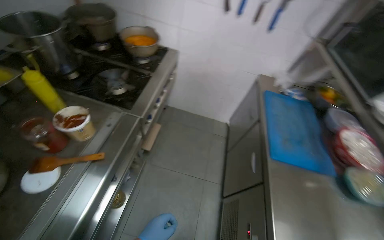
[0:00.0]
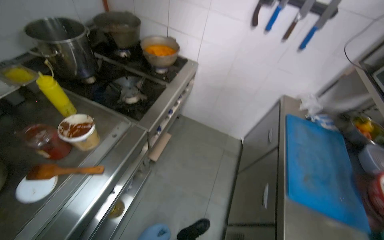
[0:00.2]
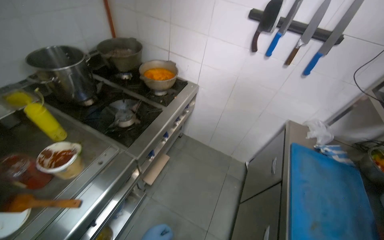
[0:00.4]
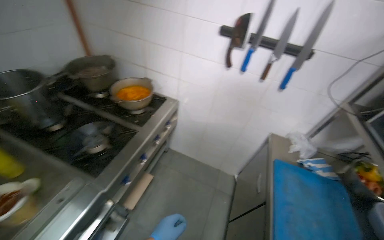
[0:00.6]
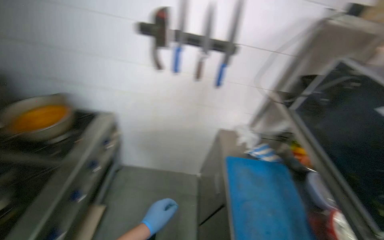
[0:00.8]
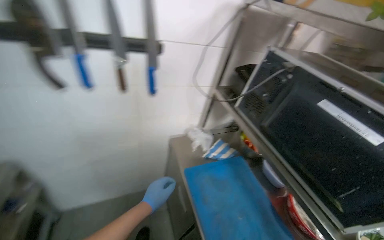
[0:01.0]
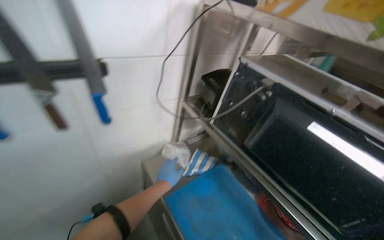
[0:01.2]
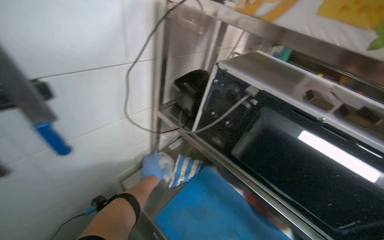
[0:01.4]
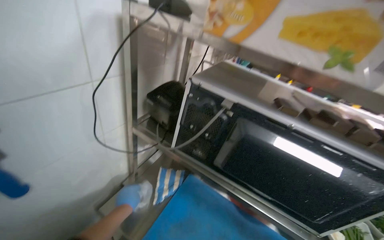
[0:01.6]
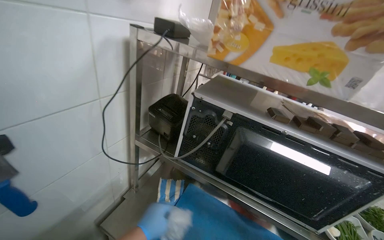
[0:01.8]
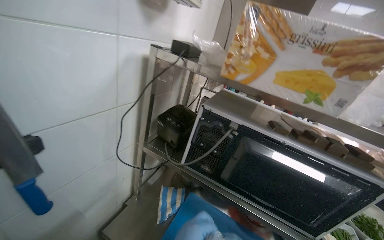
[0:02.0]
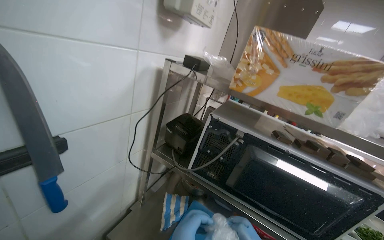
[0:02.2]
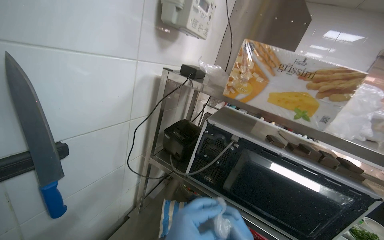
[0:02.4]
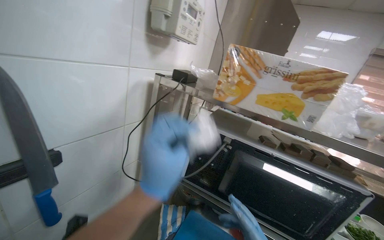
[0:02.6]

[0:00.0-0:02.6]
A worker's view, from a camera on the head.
Job: preparing food.
The whole recording: Weighing and portioning macaroni into bags. The worker separates macaroni from the plastic bag, weighs it on a scale, and portions it into smaller plastic bags.
0:00.0 to 0:01.2: The camera travels roughly 90 cm. The wearer's head swings approximately 45 degrees to the right.
0:01.2 to 0:02.6: The head rotates approximately 25 degrees to the right. The camera pitches upward, by some 15 degrees.

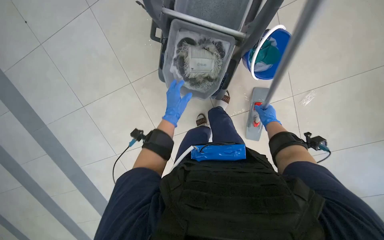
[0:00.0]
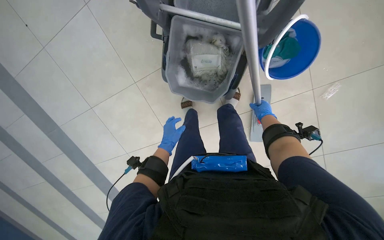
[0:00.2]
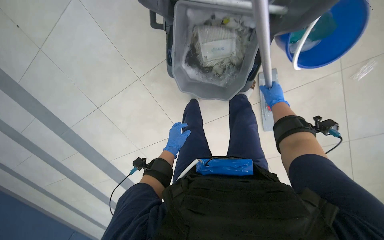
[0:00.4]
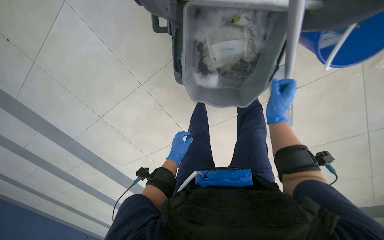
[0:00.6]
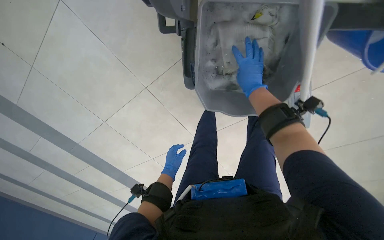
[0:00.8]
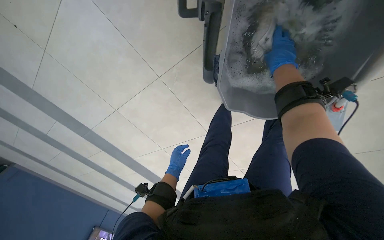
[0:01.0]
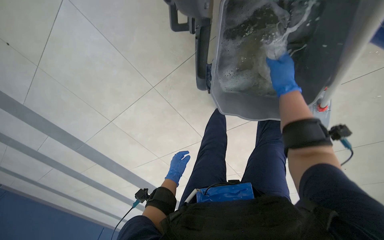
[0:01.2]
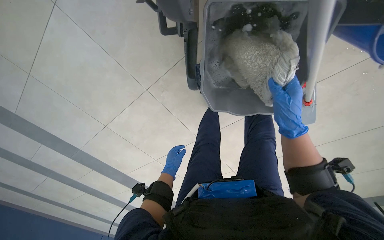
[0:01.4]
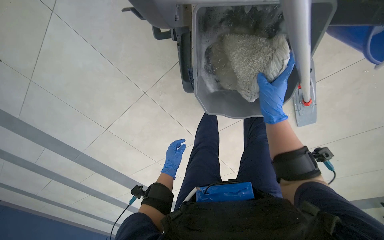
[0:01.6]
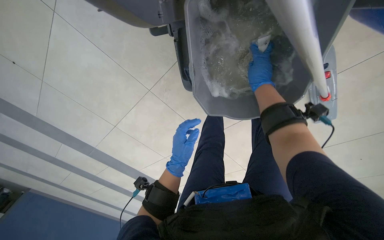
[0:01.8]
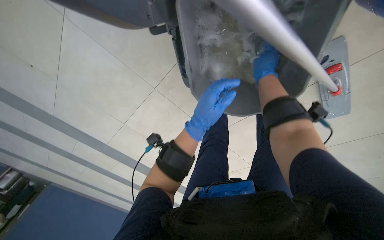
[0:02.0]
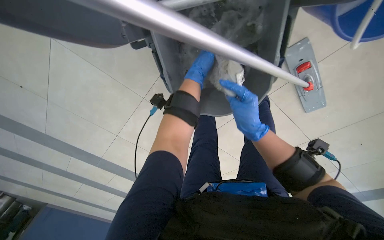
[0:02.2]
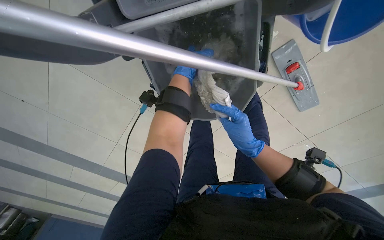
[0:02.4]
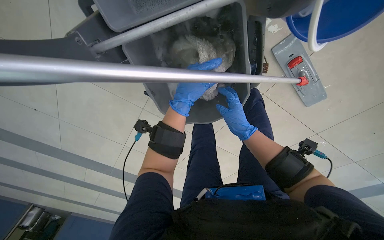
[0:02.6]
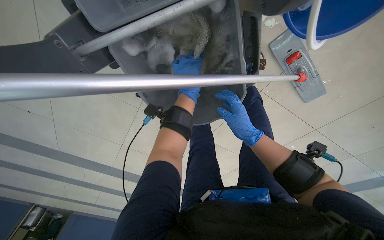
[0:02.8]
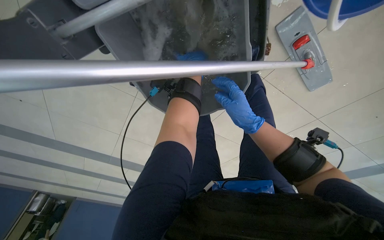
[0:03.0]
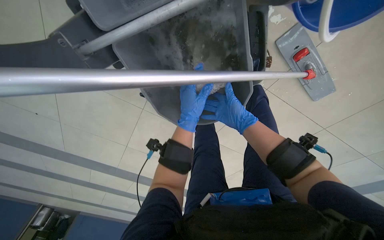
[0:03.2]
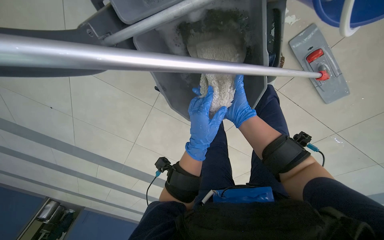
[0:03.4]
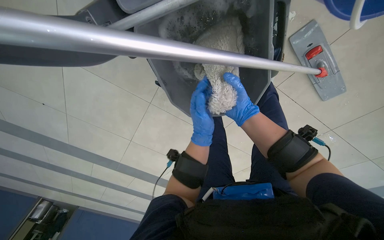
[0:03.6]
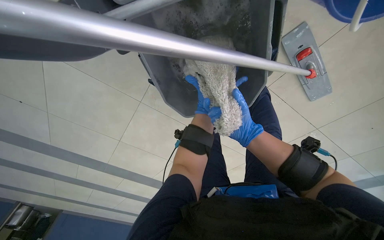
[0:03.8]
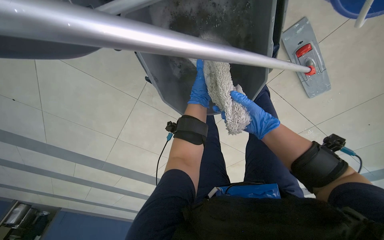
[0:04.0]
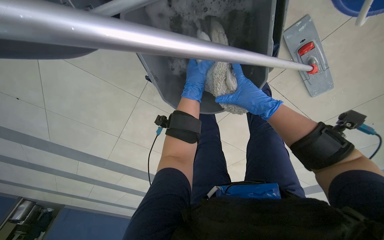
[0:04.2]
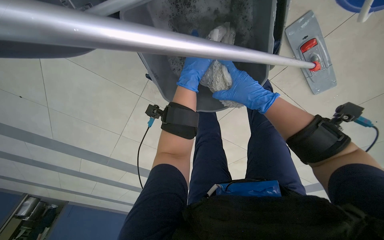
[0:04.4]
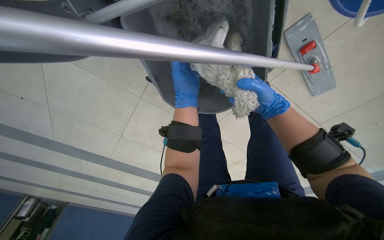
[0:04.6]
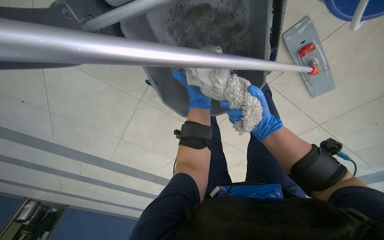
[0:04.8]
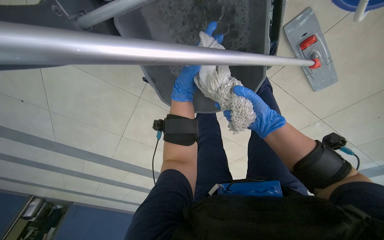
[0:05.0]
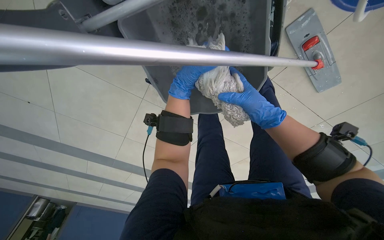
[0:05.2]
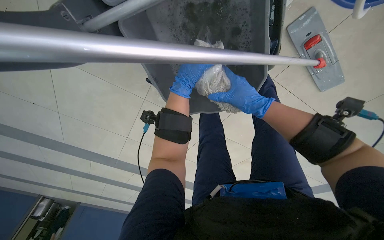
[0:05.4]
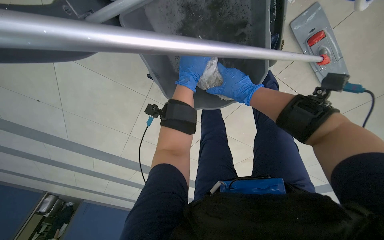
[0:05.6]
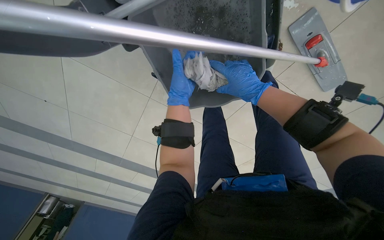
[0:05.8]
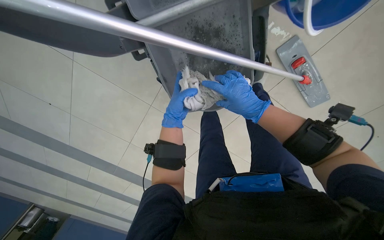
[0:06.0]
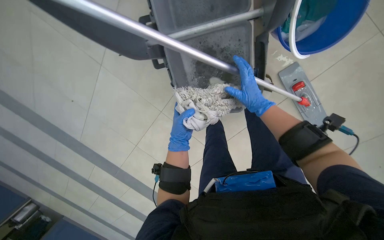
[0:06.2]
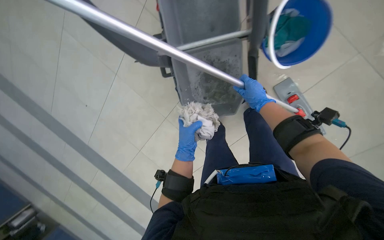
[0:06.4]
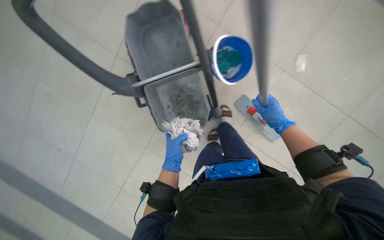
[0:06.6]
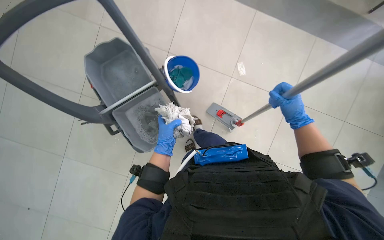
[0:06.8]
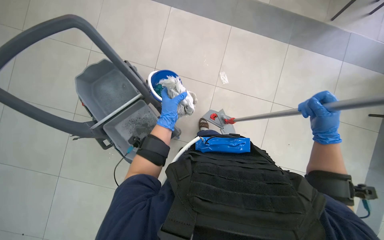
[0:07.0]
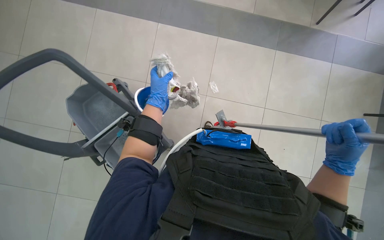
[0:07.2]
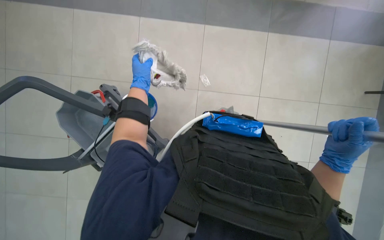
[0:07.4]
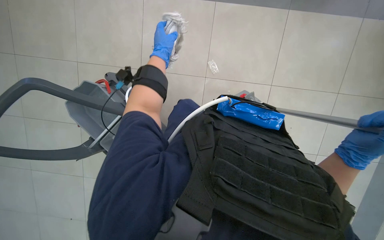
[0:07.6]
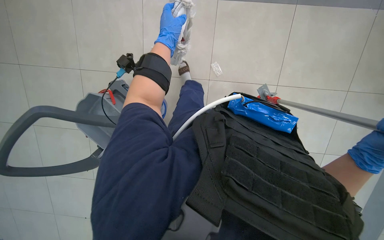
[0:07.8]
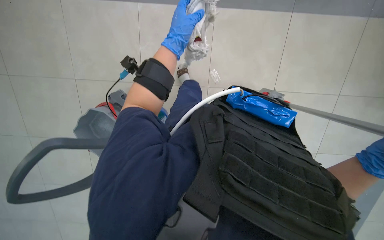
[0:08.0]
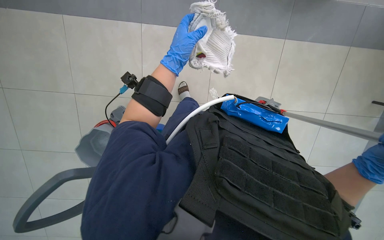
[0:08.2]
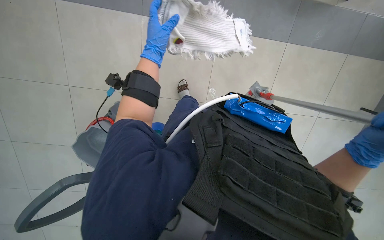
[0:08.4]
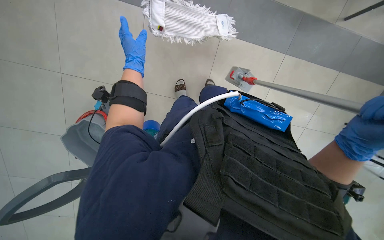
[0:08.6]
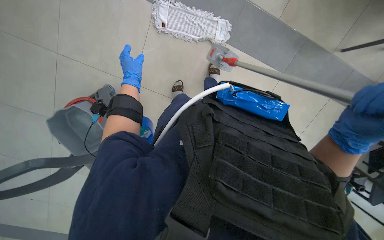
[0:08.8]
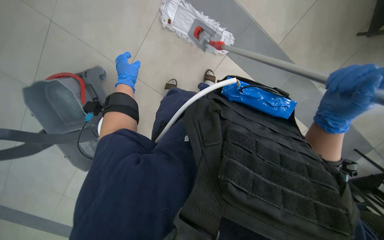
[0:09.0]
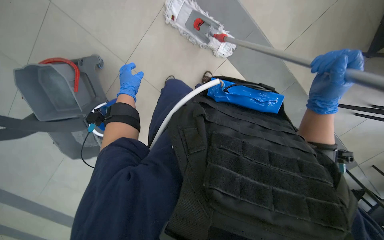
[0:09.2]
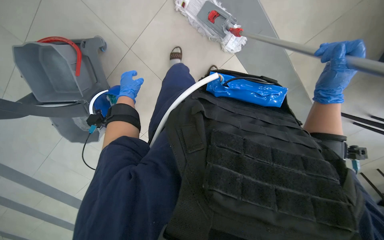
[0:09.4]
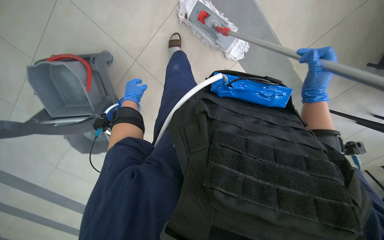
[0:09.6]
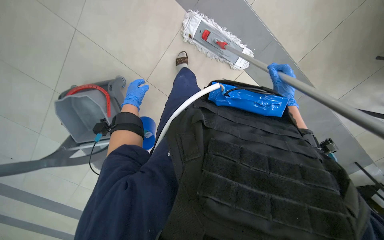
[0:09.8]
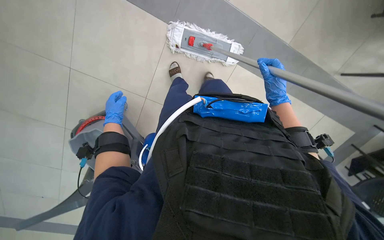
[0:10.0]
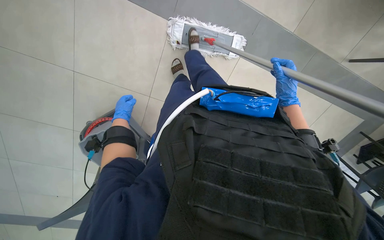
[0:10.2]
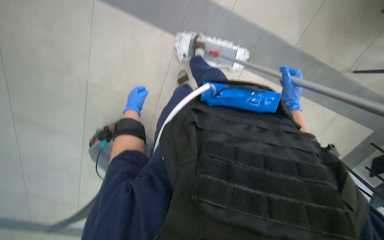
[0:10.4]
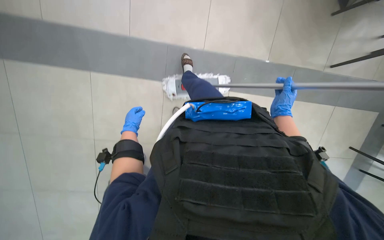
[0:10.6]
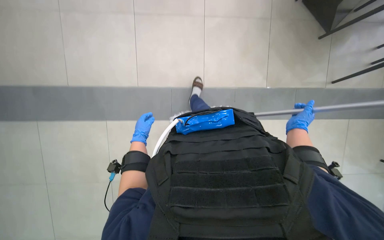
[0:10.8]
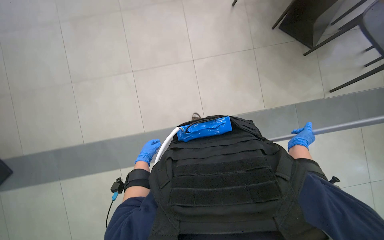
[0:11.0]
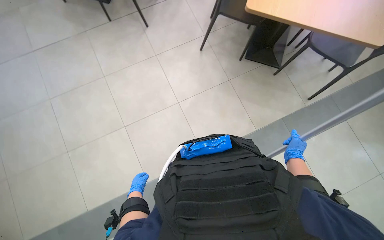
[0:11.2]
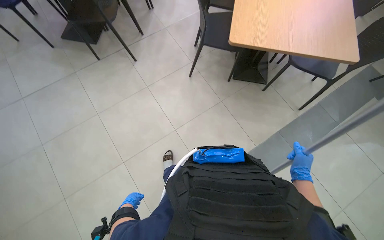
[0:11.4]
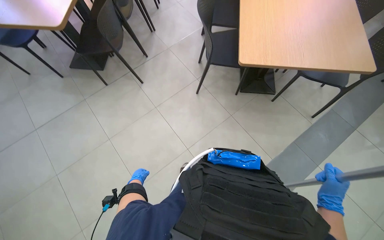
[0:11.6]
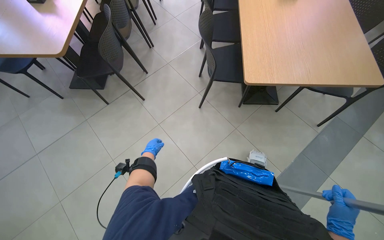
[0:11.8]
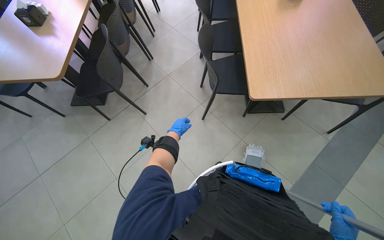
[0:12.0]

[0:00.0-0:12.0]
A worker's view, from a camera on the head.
Job: organizing items.
The whole recording: Moving chairs to clear area. The worker moves chairs to clear the area.
0:00.0 to 0:01.6: The right hand goes roughly 30 cm to the left.
0:01.6 to 0:03.0: The right hand travels up the picture and back again, some 15 cm each way. The left hand moves up and down the picture over some 35 cm, changing direction 2 times.
0:03.0 to 0:04.4: The right hand goes farther from the camera and returns, roughly 10 cm each way; the left hand moves nearer and farther over roughly 20 cm, changing direction 2 times.
0:04.4 to 0:06.0: The left hand swings nearer and farther, roughly 25 cm each way, with 4 reversals.
0:06.0 to 0:07.6: The left hand shifts approximately 25 cm up the picture, while the right hand heads nearer to the camera and to the right, covering some 20 cm.
0:07.6 to 0:09.0: The left hand heads down the picture and to the left, covering some 20 cm.
0:09.0 to 0:10.4: The right hand goes about 25 cm farther from the camera.
0:10.4 to 0:12.0: The view tips upward by some 40 degrees. The scene turns about 30 degrees counterclockwise in the picture.

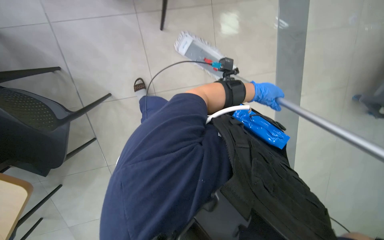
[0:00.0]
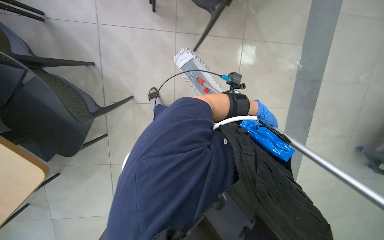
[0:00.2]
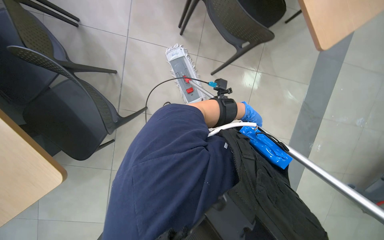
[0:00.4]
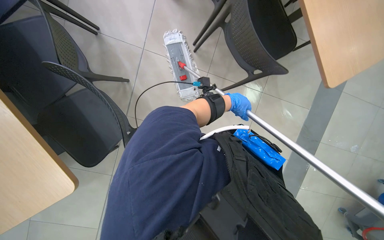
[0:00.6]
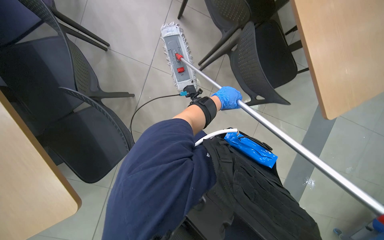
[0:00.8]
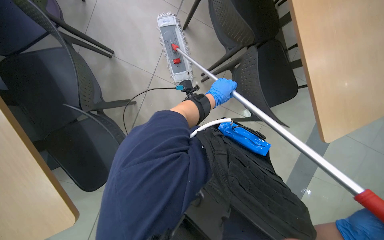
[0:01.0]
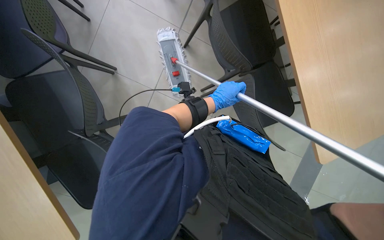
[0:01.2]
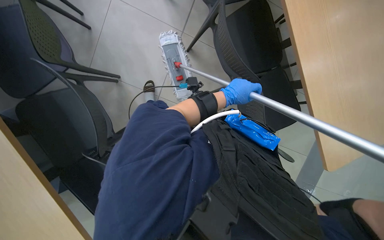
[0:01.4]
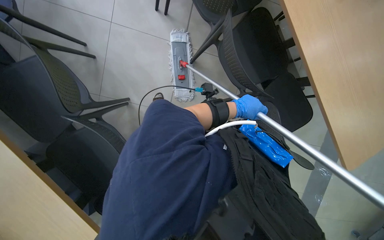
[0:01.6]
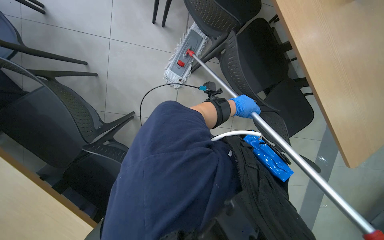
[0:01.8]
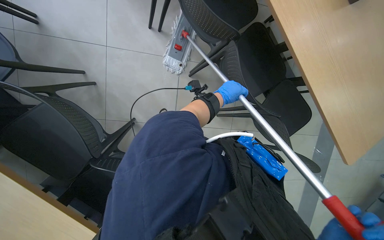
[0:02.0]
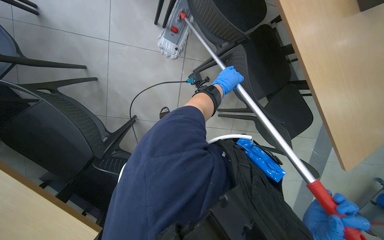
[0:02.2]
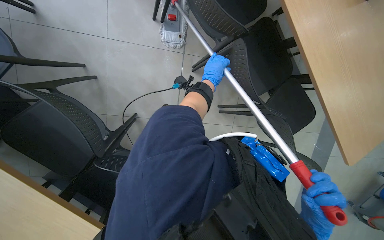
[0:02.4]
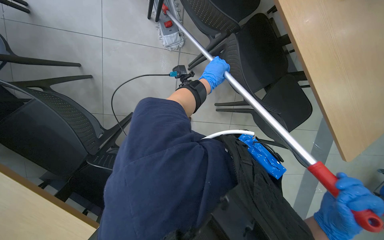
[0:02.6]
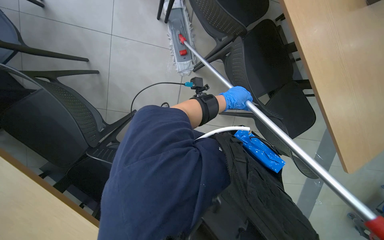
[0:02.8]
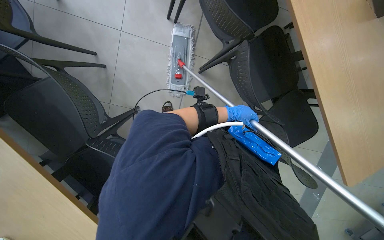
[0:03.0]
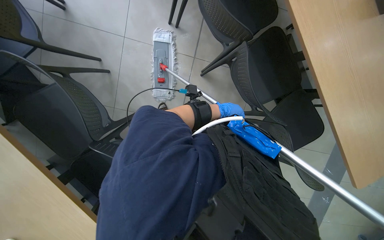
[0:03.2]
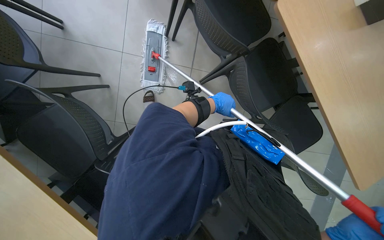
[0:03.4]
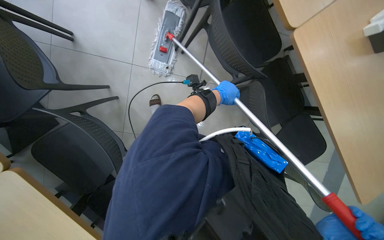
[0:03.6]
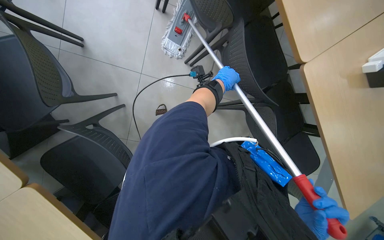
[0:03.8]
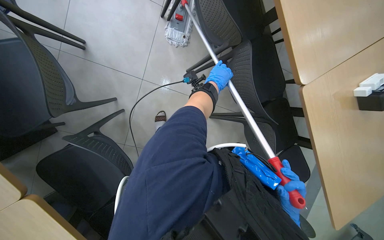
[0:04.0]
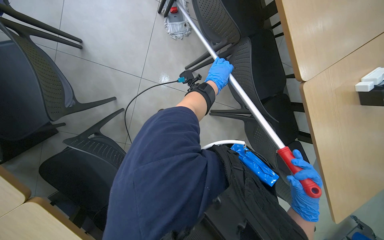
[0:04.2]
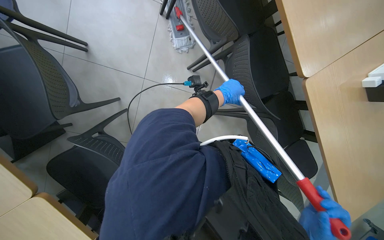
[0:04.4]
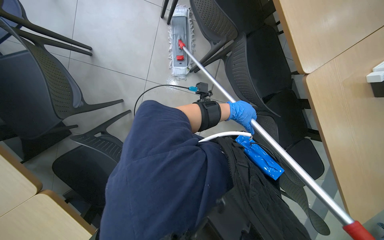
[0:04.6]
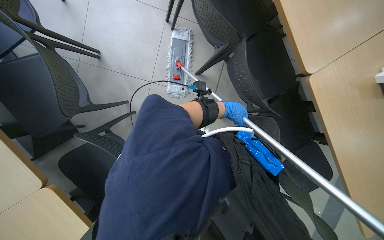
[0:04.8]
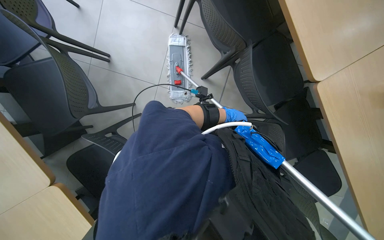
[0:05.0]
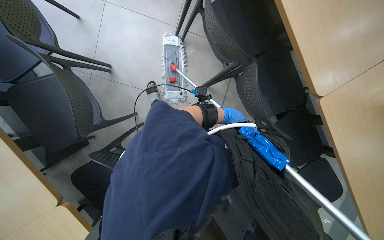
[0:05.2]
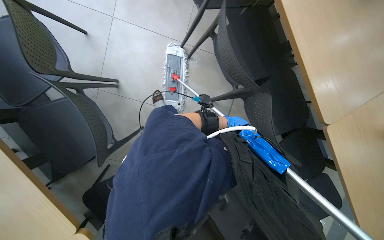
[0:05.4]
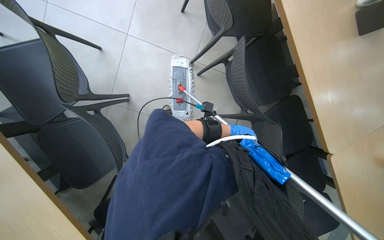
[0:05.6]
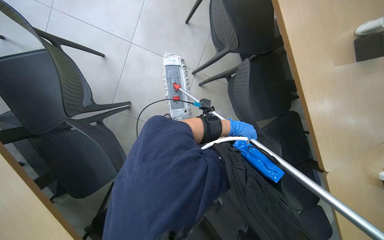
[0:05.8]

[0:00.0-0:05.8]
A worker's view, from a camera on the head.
Job: organizing items.
The whole recording: Moving chairs to clear area. The worker moves chairs to clear the area.
0:00.0 to 0:01.4: The view tilts some 25 degrees upward. Everything in view rotates some 30 degrees clockwise.
0:02.8 to 0:04.4: The camera travels approximately 40 cm.
0:04.4 to 0:05.8: The camera travels about 40 cm.
